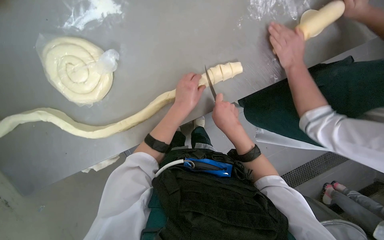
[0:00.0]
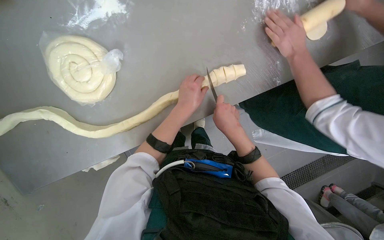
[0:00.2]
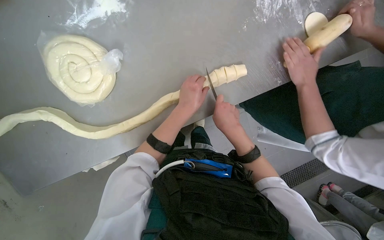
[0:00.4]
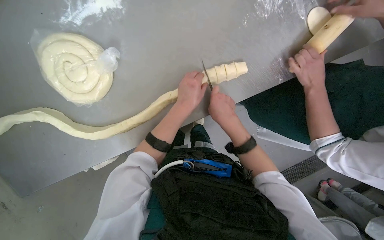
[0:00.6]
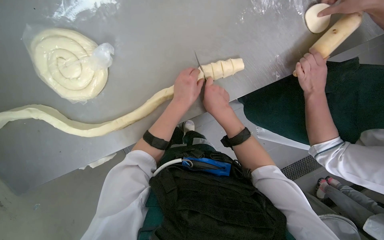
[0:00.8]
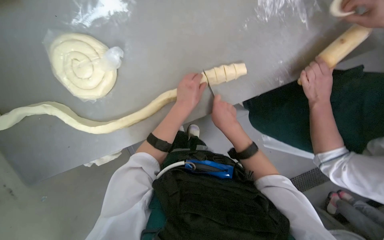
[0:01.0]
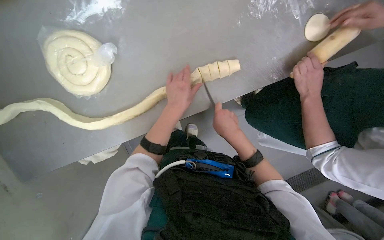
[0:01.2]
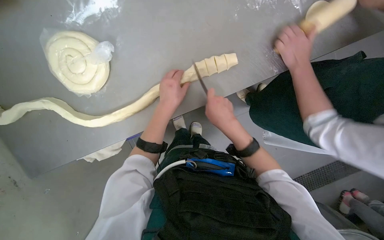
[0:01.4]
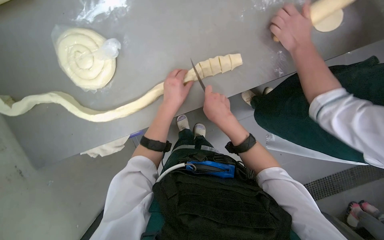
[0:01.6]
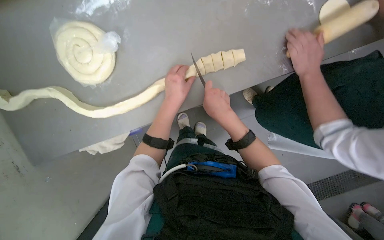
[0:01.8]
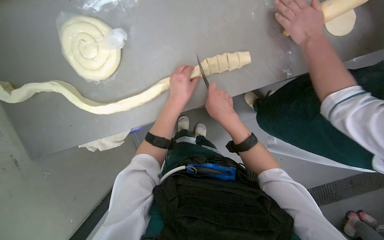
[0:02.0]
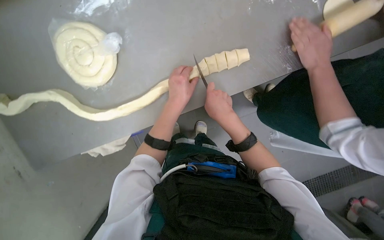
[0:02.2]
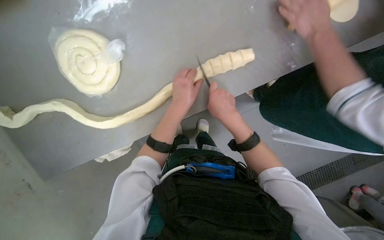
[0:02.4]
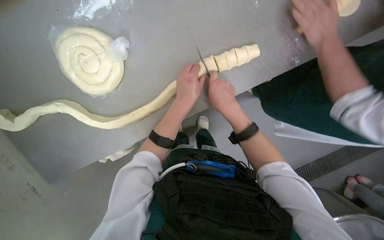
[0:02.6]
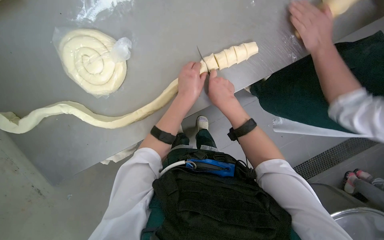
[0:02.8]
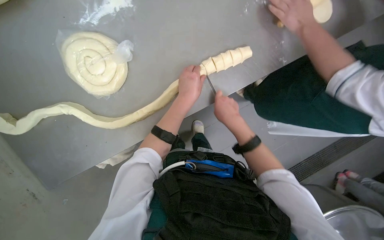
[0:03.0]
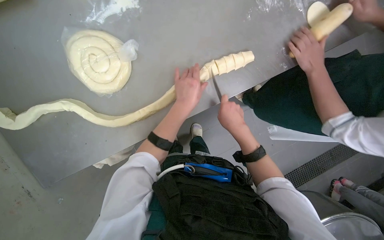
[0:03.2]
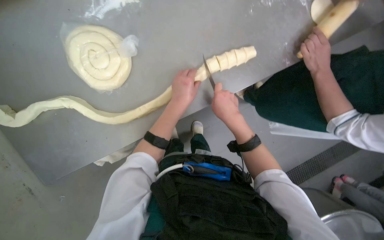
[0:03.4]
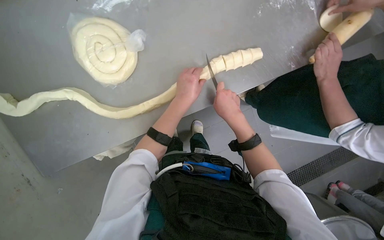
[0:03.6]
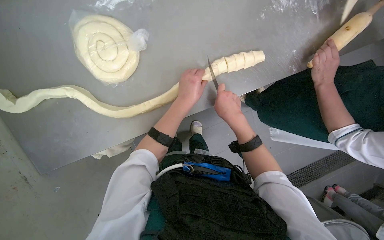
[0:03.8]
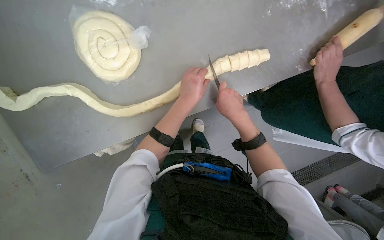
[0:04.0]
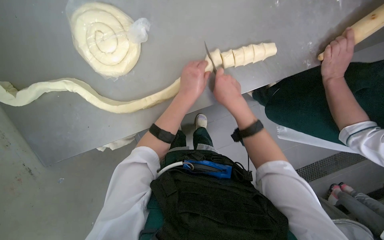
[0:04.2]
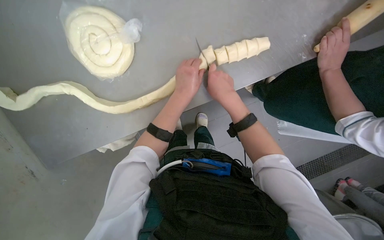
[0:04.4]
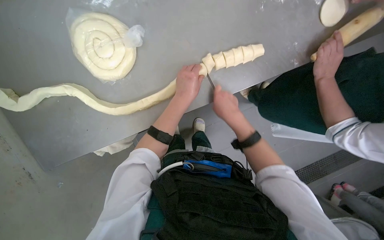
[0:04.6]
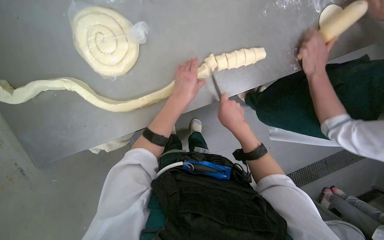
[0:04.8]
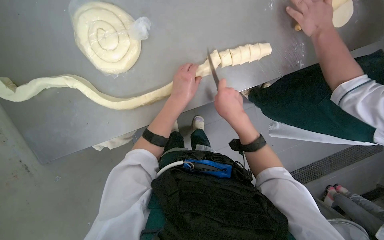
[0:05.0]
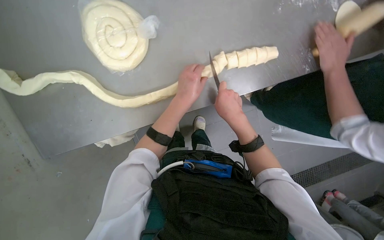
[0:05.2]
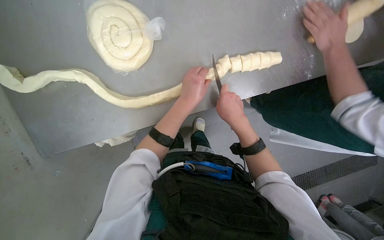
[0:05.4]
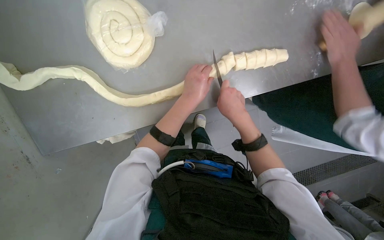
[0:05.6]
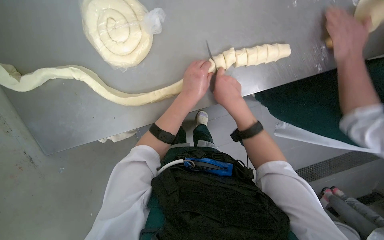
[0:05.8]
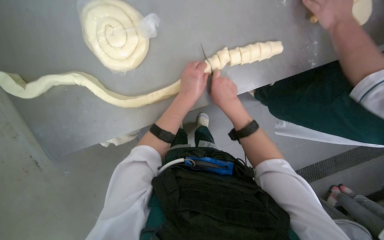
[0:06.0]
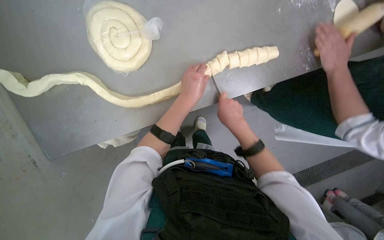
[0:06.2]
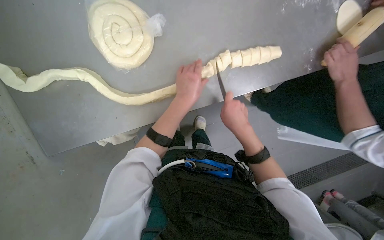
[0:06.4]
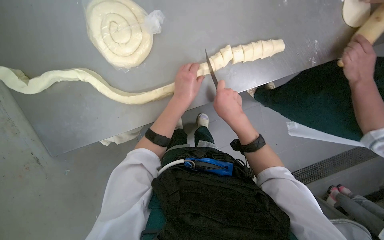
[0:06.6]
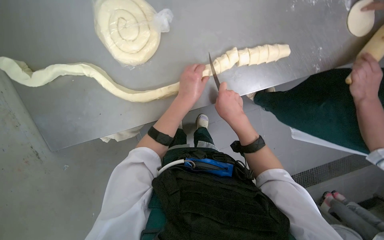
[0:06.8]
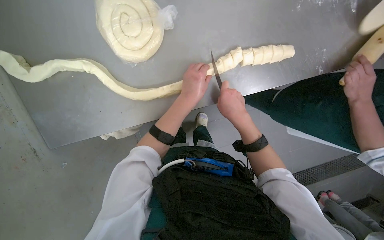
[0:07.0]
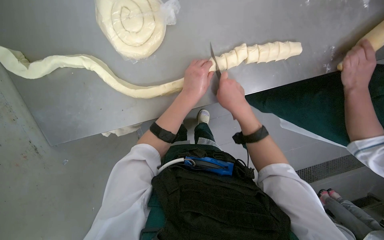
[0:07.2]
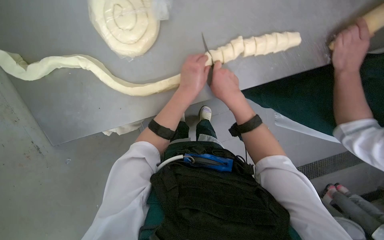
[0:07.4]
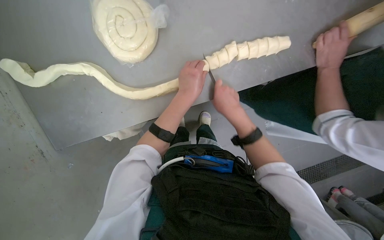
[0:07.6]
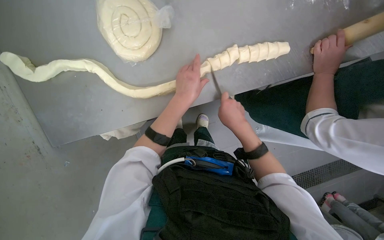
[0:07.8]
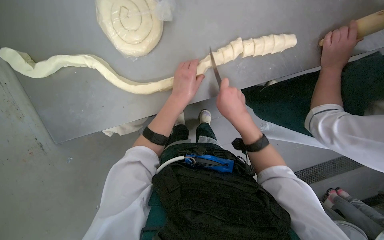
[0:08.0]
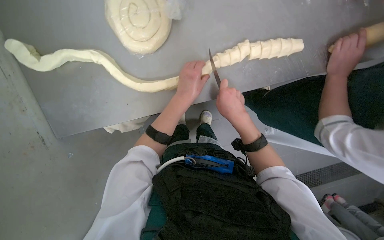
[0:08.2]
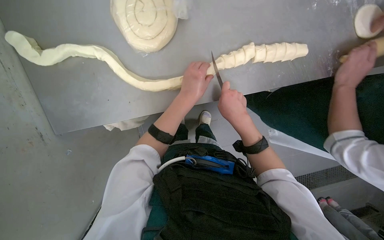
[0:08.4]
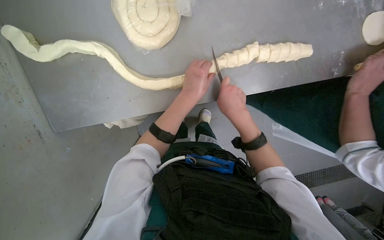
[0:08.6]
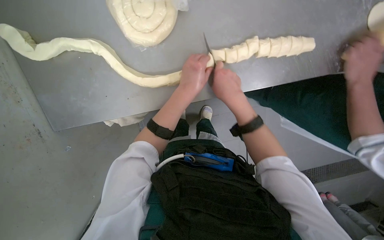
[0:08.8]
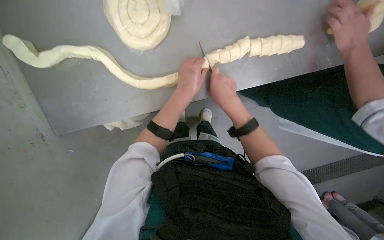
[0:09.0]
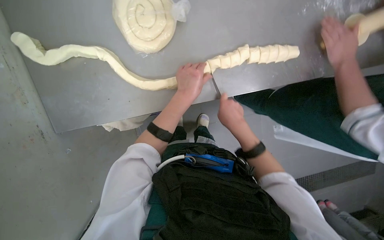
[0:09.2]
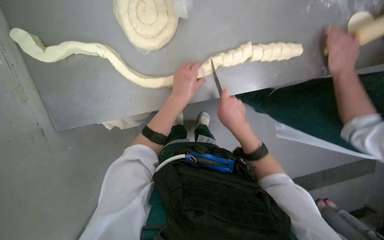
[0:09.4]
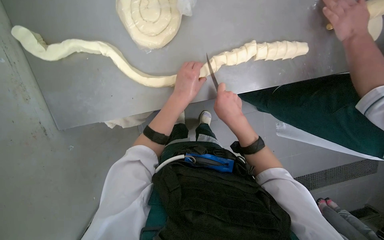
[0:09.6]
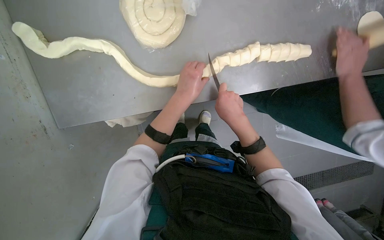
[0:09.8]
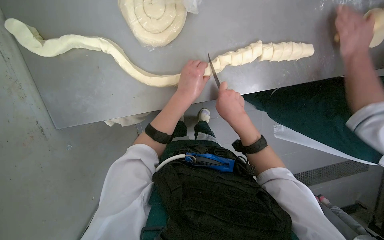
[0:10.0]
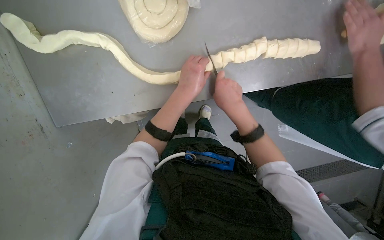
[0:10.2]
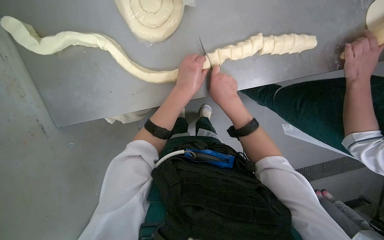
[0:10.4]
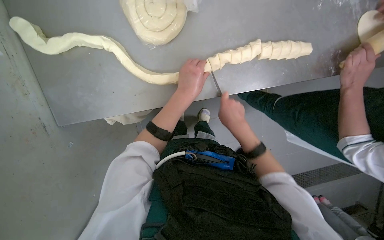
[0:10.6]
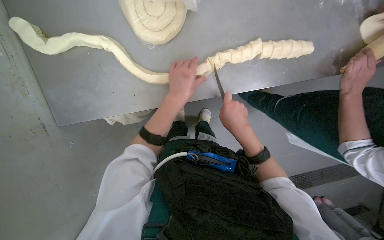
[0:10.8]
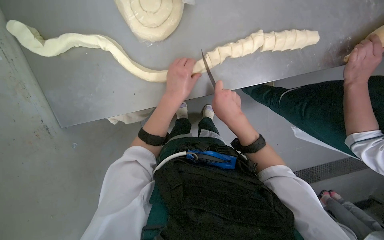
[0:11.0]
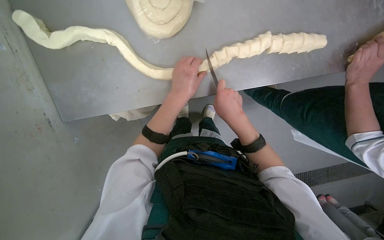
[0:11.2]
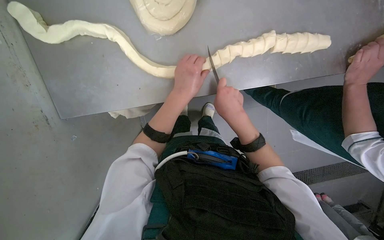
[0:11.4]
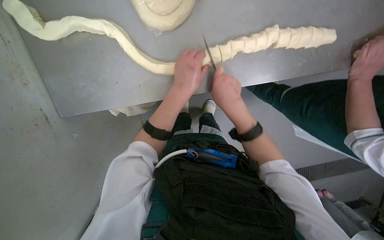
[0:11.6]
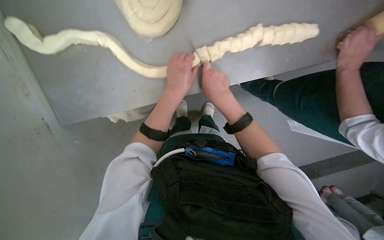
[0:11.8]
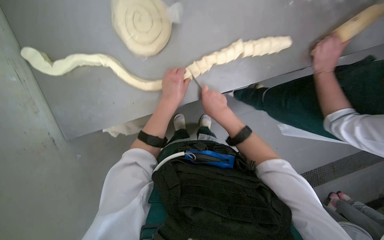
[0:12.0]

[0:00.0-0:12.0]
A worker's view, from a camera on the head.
Job: preparing food.
The whole recording: Cutting dough strands into pieces. The worker cuts long dough strands into smaller pieces with a knife.
0:00.0 to 0:03.0: The hands stay close to where they were, moving slightly.
0:03.0 to 0:06.0: The hands are busy where they are.
0:06.0 to 0:09.0: The hands make small movements and keep their place.
0:09.0 to 0:12.0: The hands make small movements and keep their place.

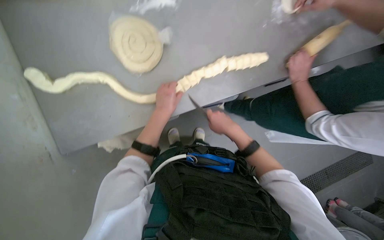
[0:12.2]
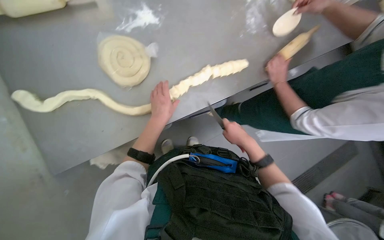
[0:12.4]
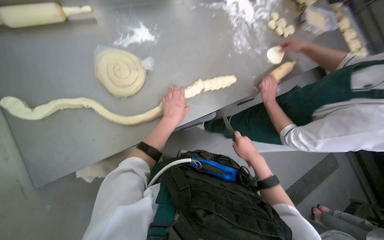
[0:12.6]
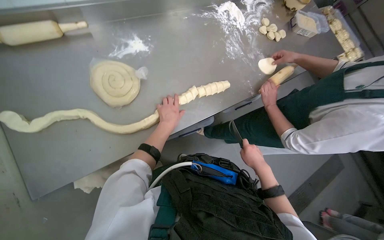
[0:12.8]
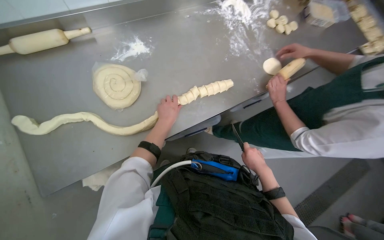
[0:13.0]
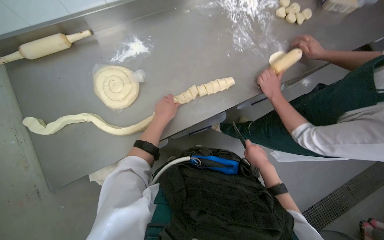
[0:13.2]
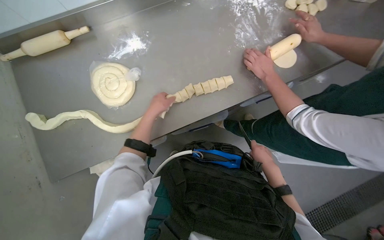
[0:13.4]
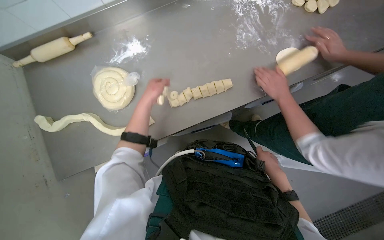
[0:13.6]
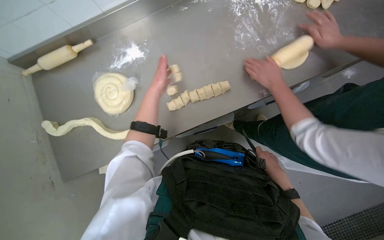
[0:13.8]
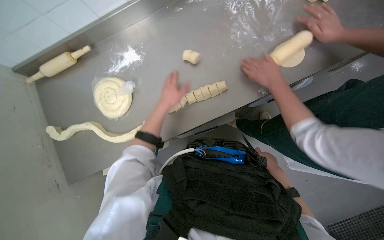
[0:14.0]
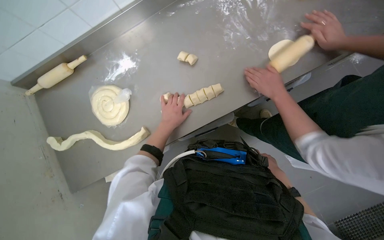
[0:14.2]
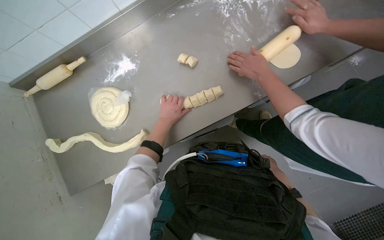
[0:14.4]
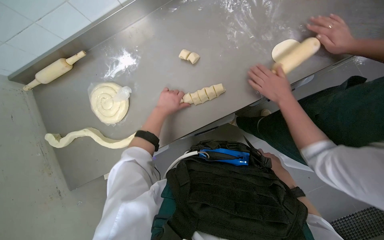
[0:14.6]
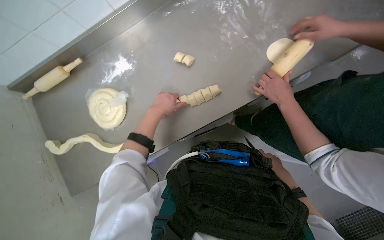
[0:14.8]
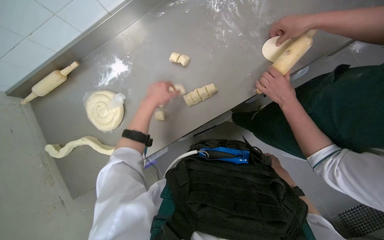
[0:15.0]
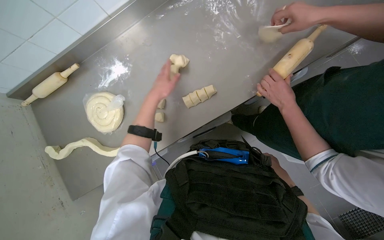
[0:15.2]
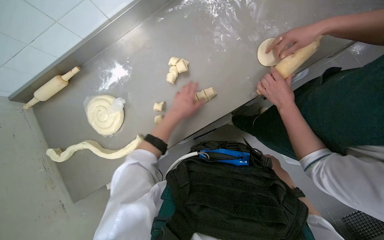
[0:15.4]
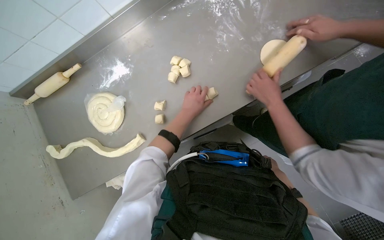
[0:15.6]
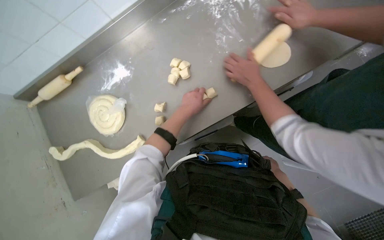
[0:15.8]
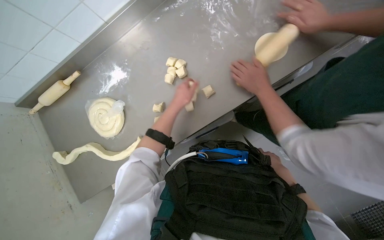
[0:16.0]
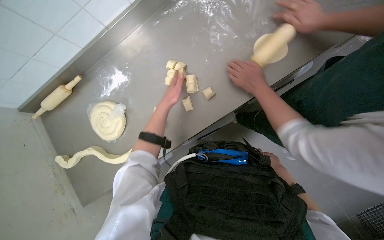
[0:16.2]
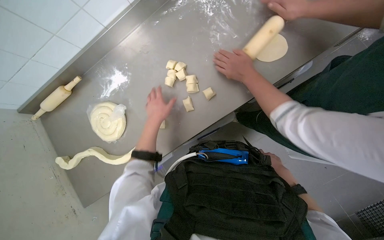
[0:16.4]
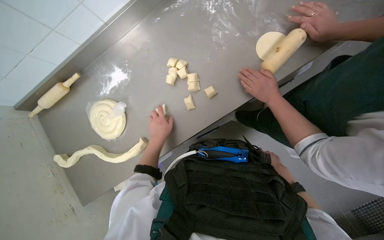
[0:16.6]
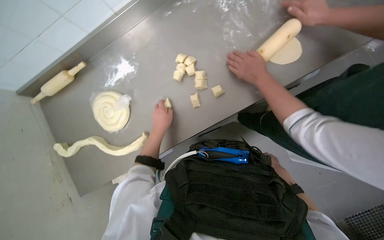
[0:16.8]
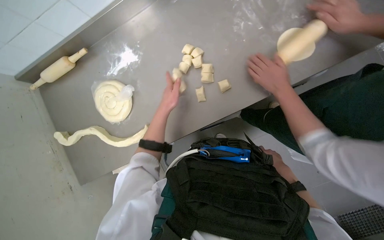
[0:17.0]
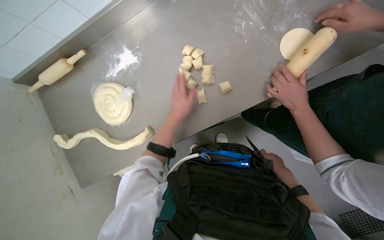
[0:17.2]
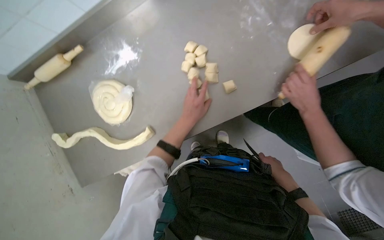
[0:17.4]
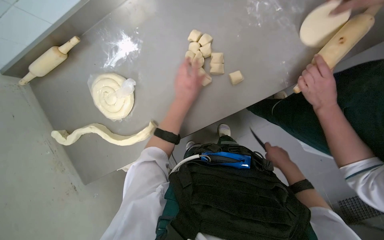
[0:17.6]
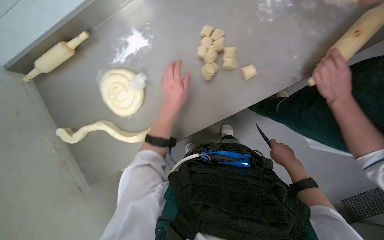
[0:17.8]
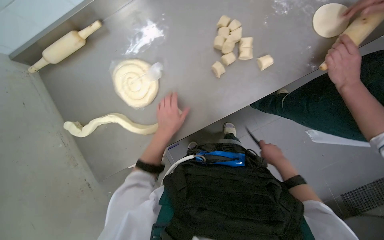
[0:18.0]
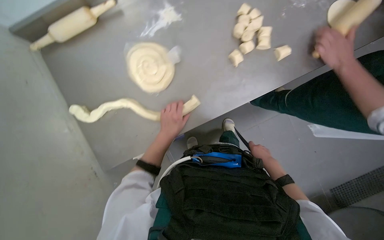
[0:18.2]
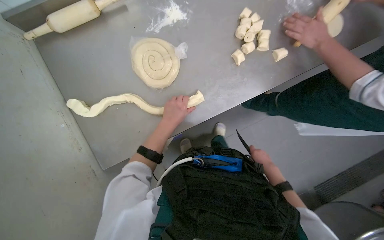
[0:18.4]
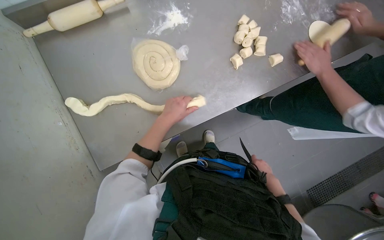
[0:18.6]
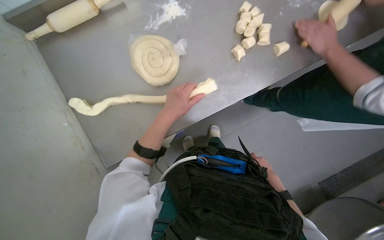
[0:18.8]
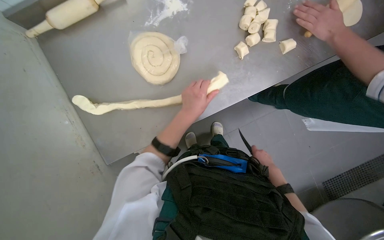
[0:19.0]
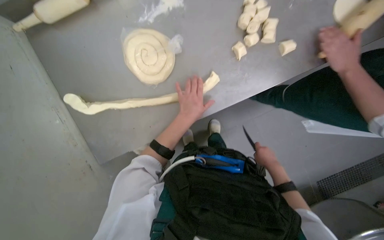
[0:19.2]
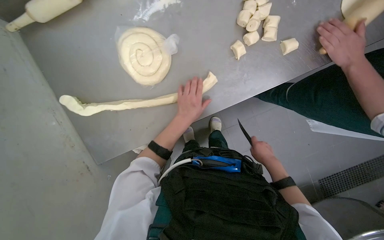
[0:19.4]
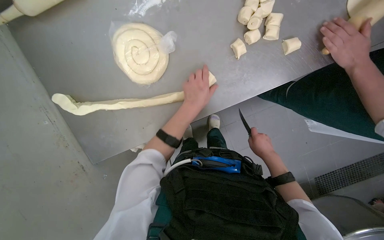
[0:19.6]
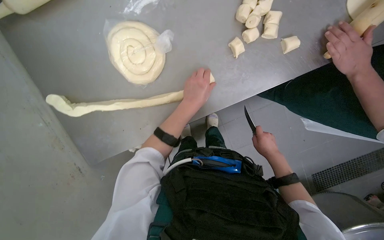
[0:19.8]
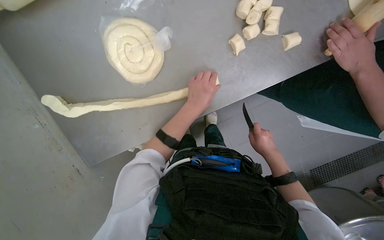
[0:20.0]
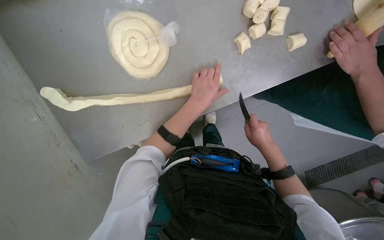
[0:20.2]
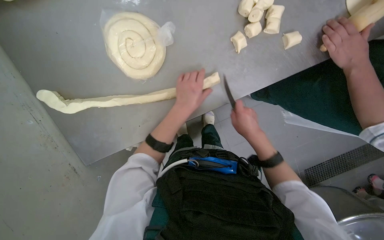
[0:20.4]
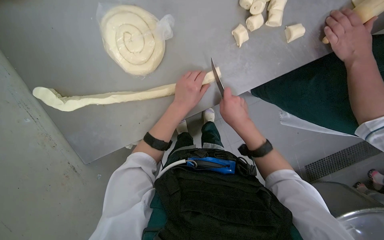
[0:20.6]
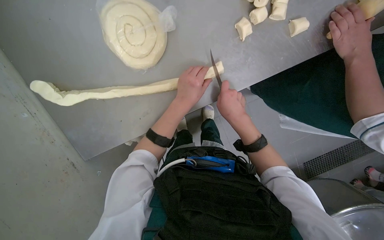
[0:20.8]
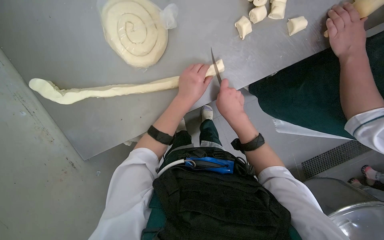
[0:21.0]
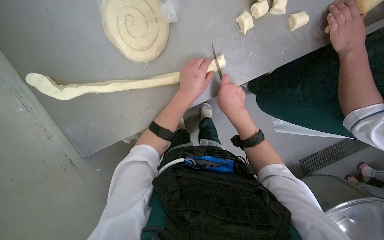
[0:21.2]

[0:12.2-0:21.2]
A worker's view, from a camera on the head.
Job: preparing food.
The whole recording: Cutting dough strands into pieces. The worker cuts long dough strands into smaller pieces with a knife.
0:12.2 to 0:13.8: The camera sweeps to the left, by roughly 15 degrees. The right hand shifts approximately 35 cm to the right and farther from the camera. Meanwhile the left hand heads up the picture, covering some 25 cm.
0:13.8 to 0:15.2: The left hand reaches about 10 cm down the picture, then returns. The right hand goes nearer and farther, roughly 20 cm each way, reversing 2 times.
0:15.2 to 0:16.6: The left hand goes some 15 cm down the picture.
0:16.6 to 0:18.2: The left hand travels up the picture and back again, about 10 cm each way. The right hand moves to the left, about 30 cm, and goes nearer to the camera and returns, some 15 cm each way.
0:18.2 to 0:19.8: The left hand heads to the right, covering roughly 10 cm.
0:19.8 to 0:21.2: The right hand shifts approximately 30 cm to the left, nearer to the camera and up the picture.
